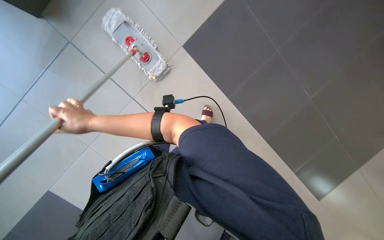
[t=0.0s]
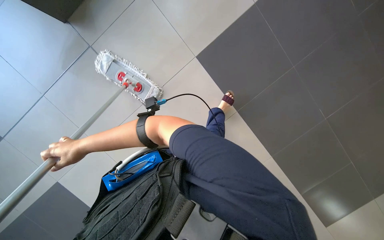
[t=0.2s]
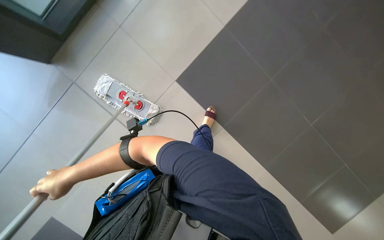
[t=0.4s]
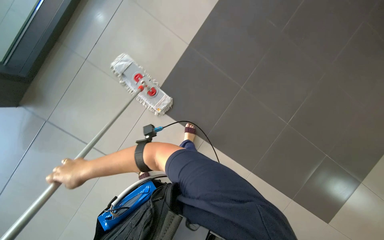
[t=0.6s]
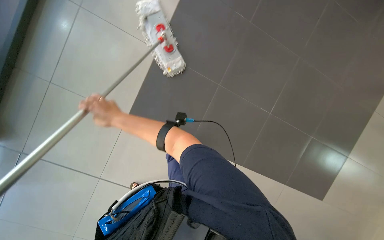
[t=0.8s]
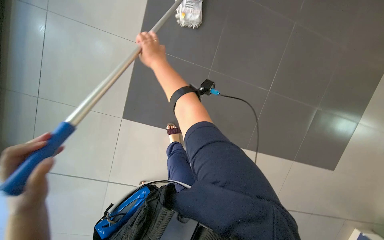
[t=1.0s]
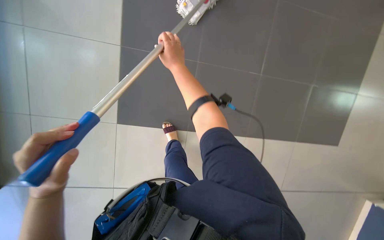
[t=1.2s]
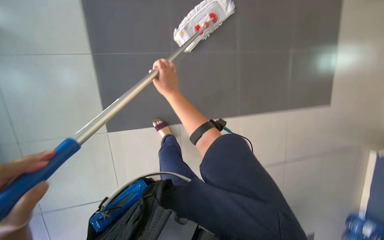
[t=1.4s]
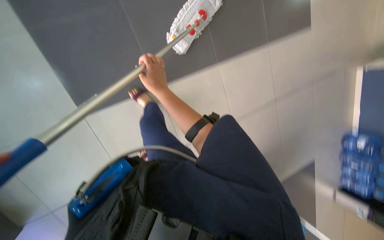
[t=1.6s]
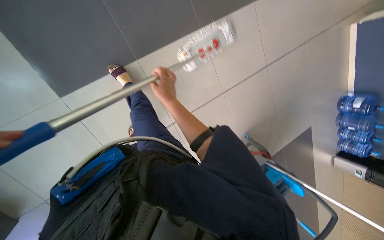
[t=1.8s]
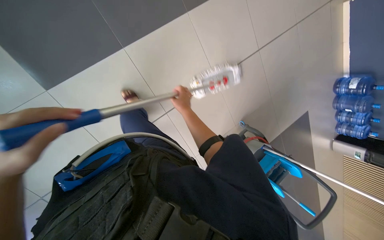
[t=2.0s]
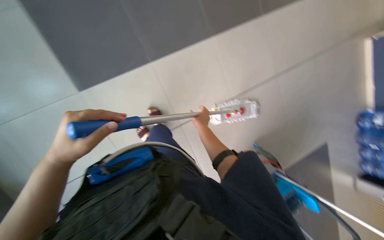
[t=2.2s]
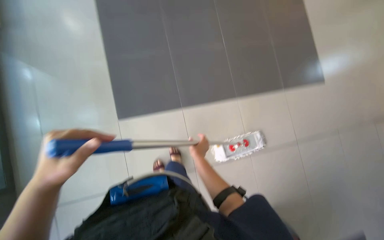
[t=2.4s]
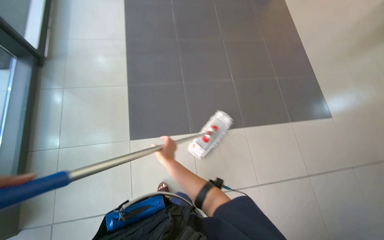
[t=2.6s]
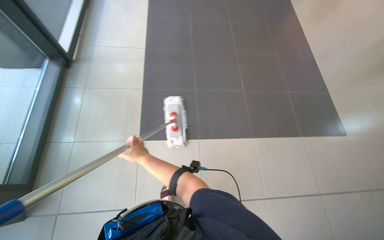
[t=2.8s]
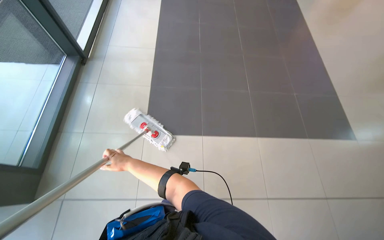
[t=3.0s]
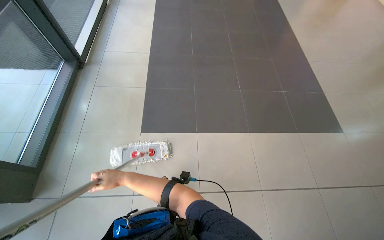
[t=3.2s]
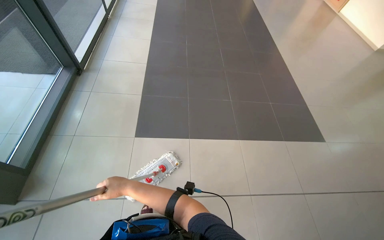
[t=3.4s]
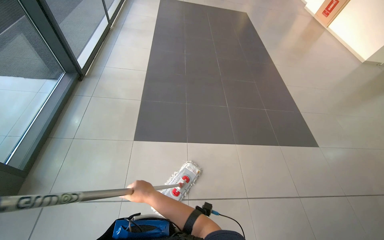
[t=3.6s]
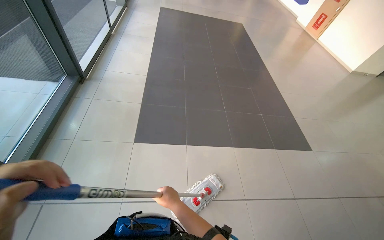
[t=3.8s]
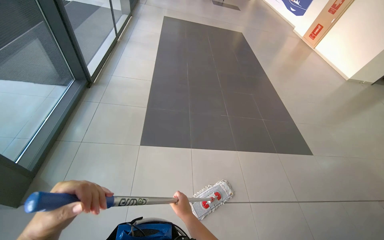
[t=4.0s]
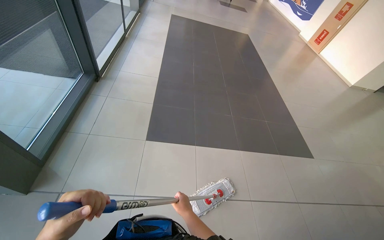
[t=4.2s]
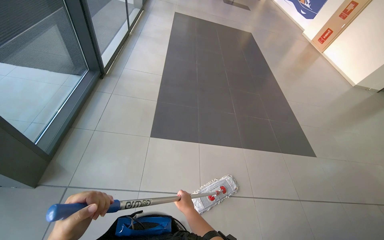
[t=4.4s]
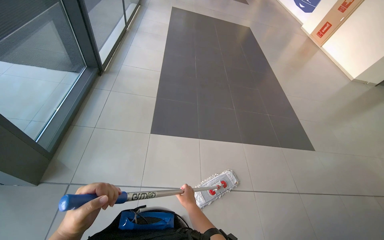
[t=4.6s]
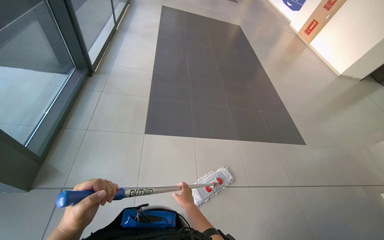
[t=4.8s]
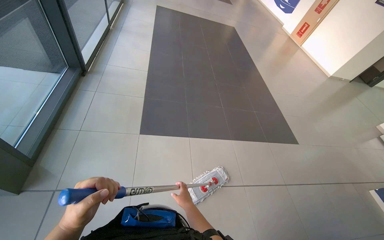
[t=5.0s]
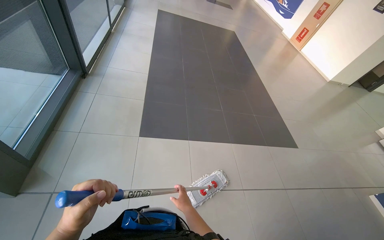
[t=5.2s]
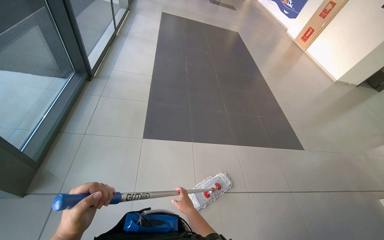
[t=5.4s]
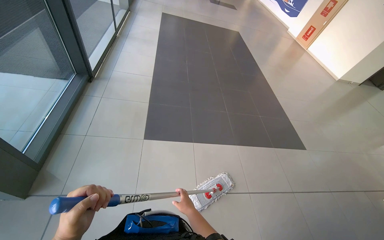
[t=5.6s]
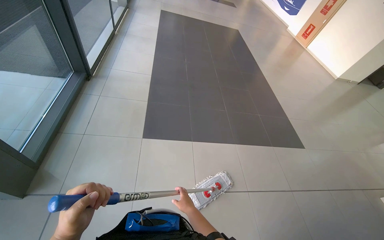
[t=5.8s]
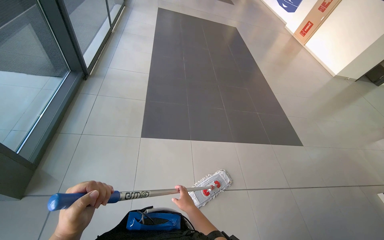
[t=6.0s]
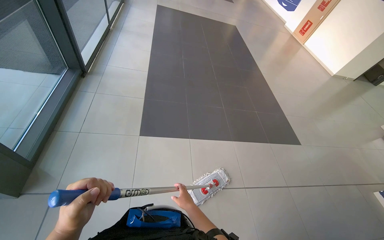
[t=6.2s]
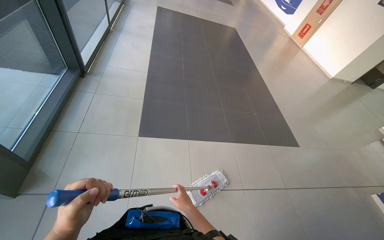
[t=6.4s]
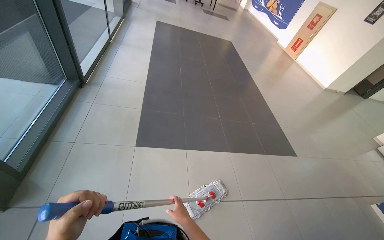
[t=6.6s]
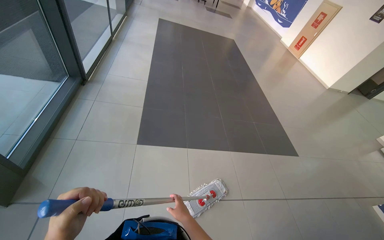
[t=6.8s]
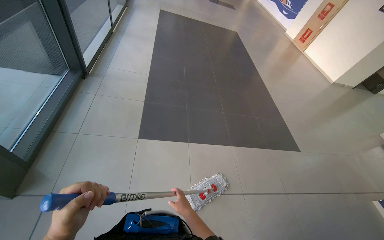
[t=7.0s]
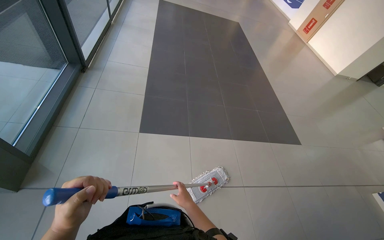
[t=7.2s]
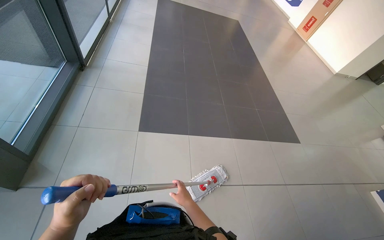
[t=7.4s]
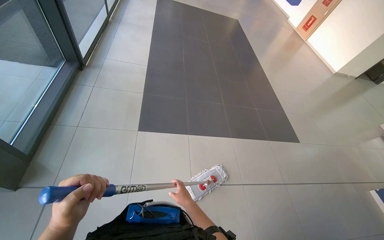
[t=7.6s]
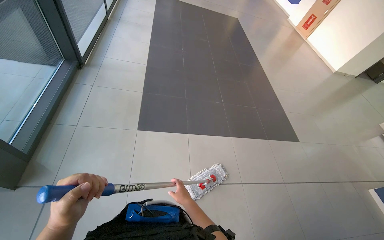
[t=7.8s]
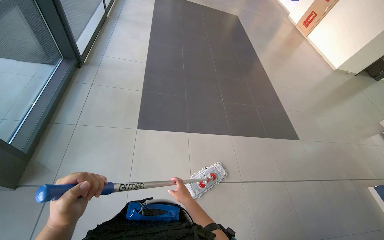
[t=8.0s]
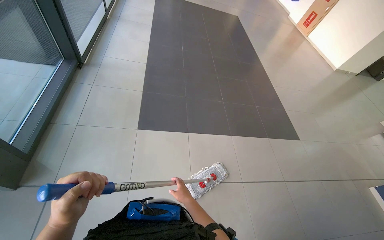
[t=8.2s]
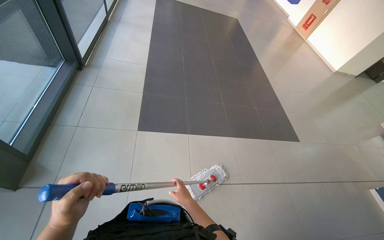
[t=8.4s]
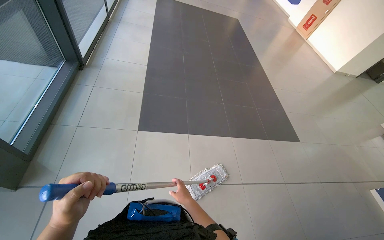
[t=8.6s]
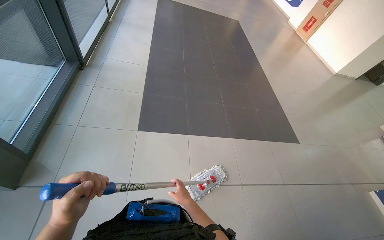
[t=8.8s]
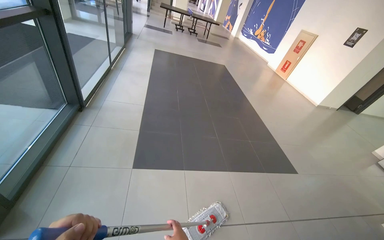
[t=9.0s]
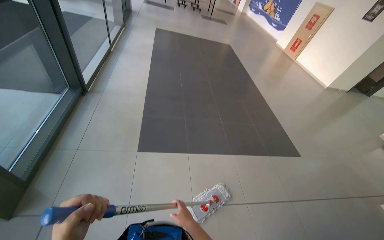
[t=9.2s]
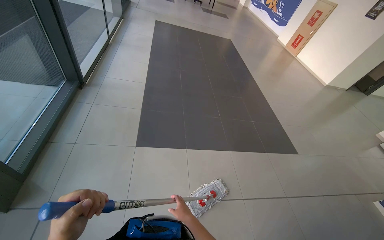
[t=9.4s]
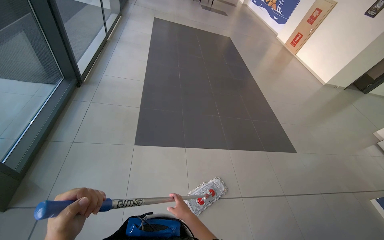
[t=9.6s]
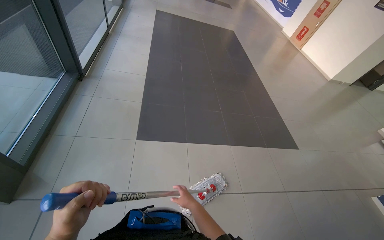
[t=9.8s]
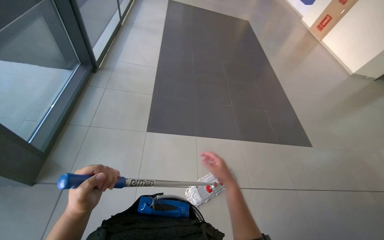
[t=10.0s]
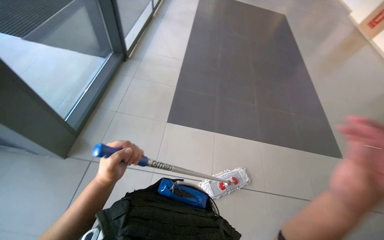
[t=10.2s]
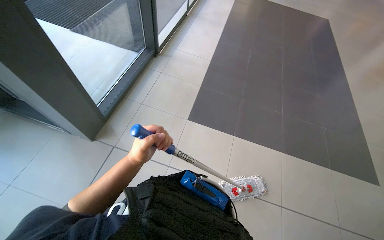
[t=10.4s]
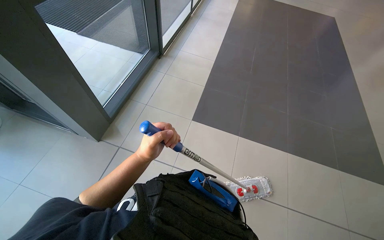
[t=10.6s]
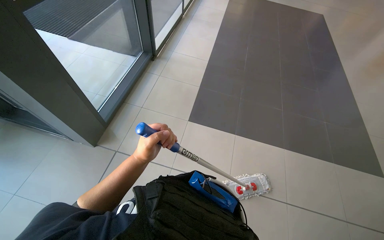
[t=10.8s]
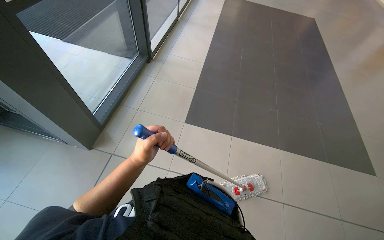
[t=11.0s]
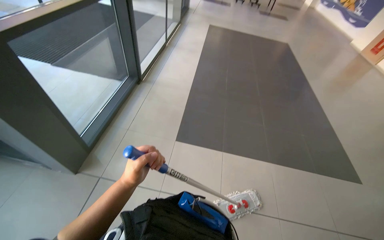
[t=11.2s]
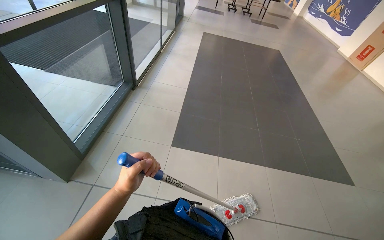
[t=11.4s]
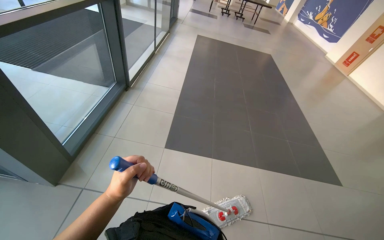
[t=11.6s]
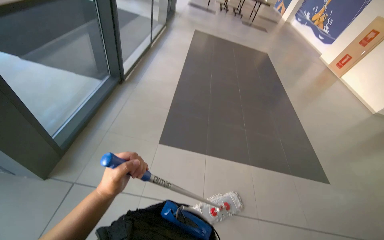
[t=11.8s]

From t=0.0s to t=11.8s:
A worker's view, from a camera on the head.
Job: mopping floor.
The whole recording: Mopping the floor. The worker mops the floor with a mop, wrings it in the bucket, and changes the mop head.
From t=0.0s to t=1.4s: The right hand moves up and down the picture over some 40 cm, changing direction 2 times.
From t=1.4s to t=3.0s: The right hand goes roughly 35 cm down the picture.
From t=3.0s to t=4.4s: The right hand moves to the right and down the picture, roughly 20 cm.
From t=7.4s to t=8.8s: The hands stay in one place.
From t=8.8s to t=10.4s: The wearer looks about 20 degrees further to the left.

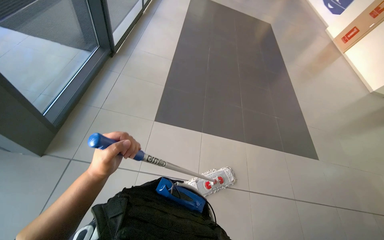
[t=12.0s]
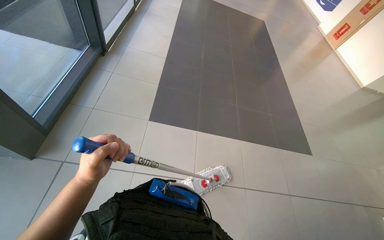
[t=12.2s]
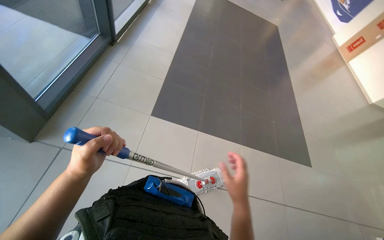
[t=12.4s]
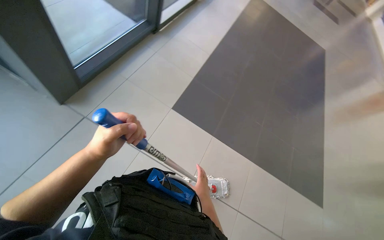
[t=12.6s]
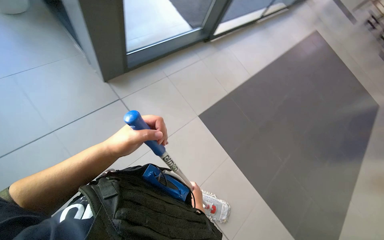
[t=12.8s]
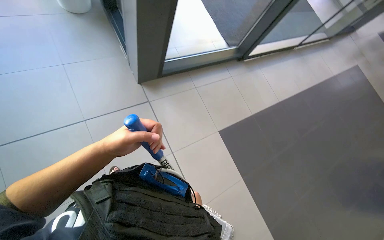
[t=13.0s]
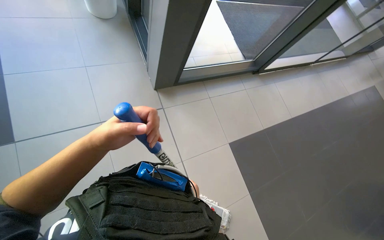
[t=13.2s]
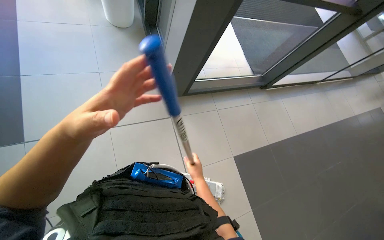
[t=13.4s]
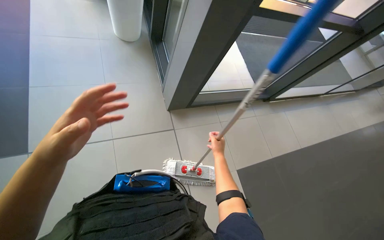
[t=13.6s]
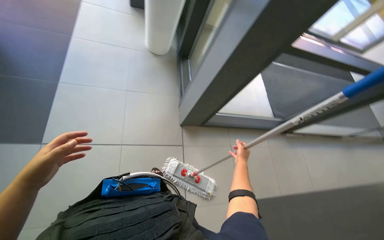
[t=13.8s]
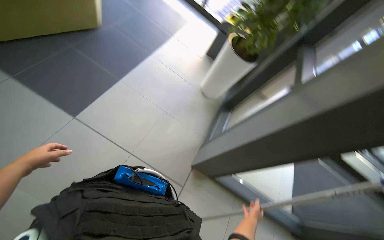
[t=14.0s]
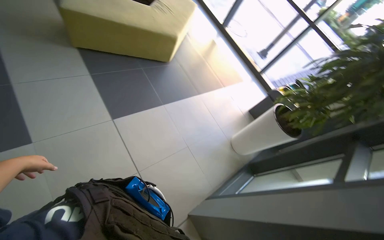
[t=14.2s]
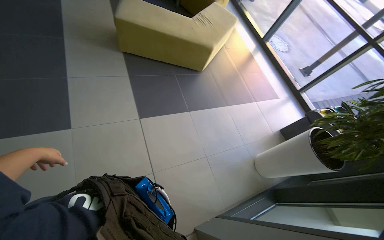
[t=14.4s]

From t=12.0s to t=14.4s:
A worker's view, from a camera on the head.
Job: mopping floor.
The whole recording: Mopping the floor. The worker mops the floor with a mop, wrings it in the bucket, and changes the mop head.
From t=12.0s to t=13.2s: The head turns to the left by roughly 60 degrees.
From t=13.2s to t=14.4s: The head rotates approximately 85 degrees to the left. The view tilts about 45 degrees upward.

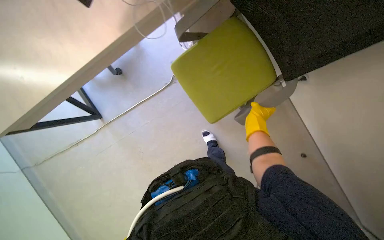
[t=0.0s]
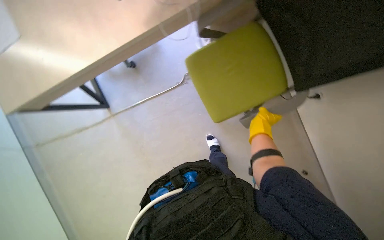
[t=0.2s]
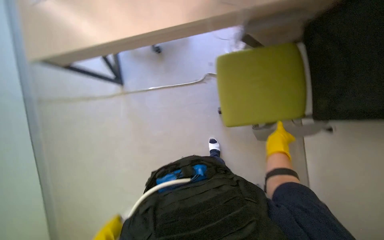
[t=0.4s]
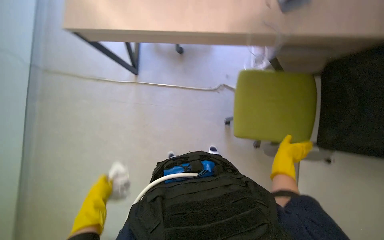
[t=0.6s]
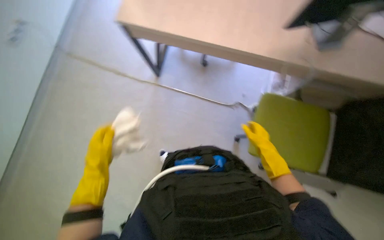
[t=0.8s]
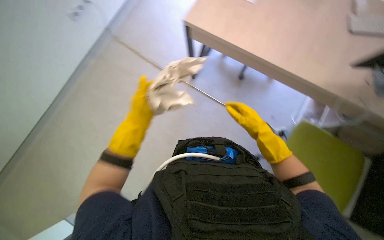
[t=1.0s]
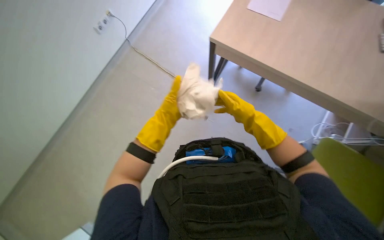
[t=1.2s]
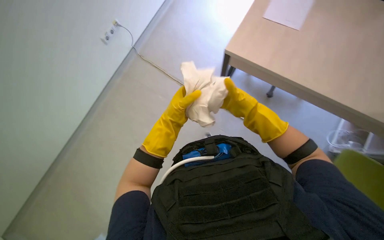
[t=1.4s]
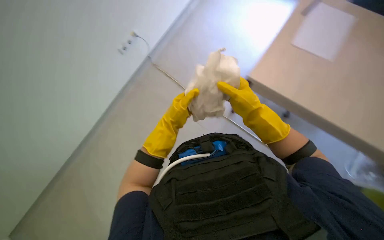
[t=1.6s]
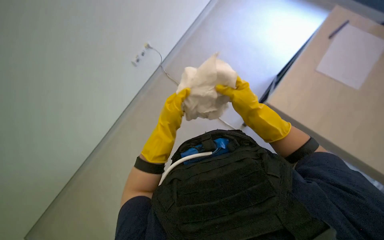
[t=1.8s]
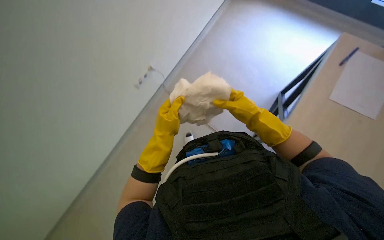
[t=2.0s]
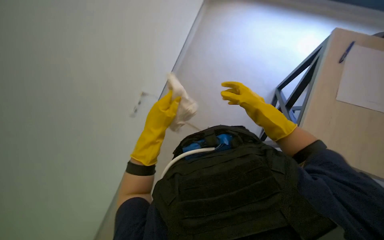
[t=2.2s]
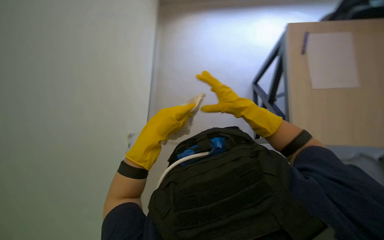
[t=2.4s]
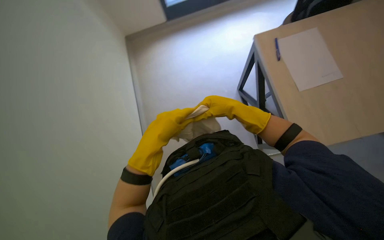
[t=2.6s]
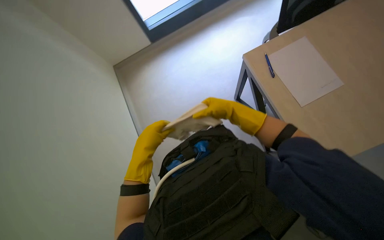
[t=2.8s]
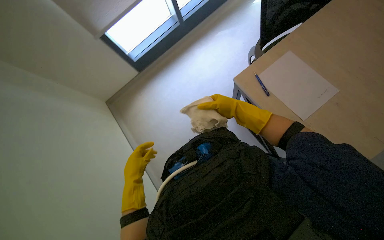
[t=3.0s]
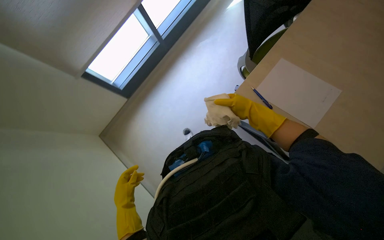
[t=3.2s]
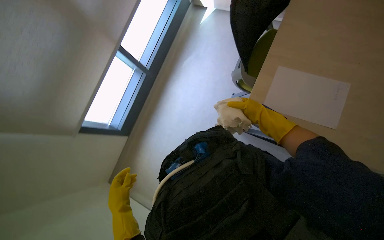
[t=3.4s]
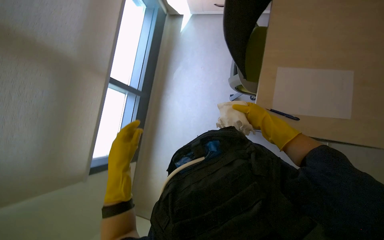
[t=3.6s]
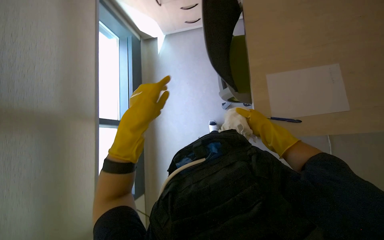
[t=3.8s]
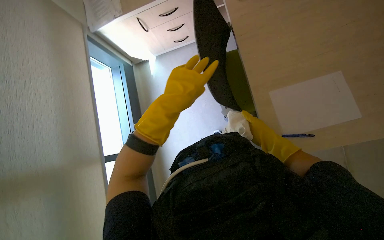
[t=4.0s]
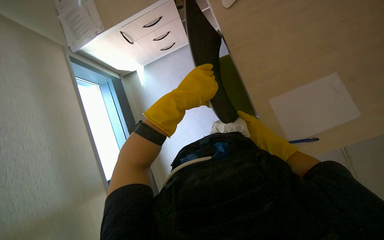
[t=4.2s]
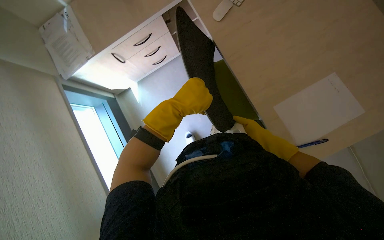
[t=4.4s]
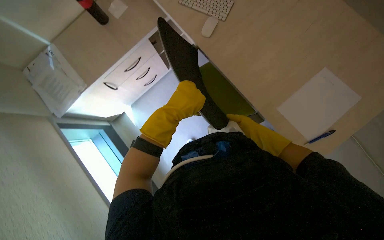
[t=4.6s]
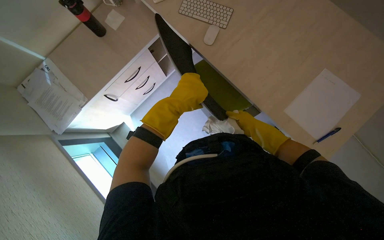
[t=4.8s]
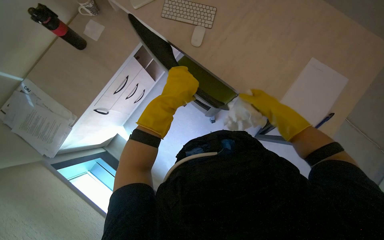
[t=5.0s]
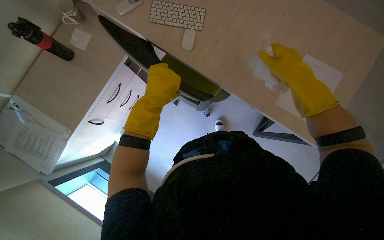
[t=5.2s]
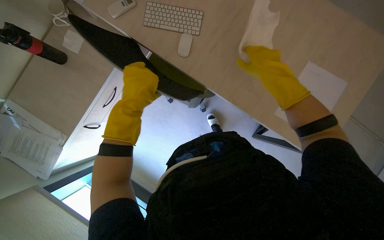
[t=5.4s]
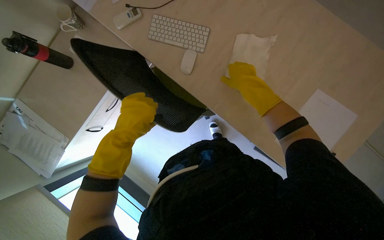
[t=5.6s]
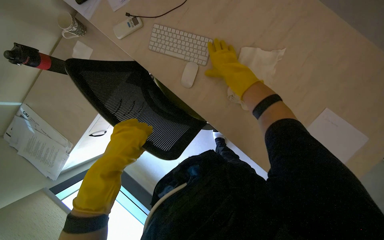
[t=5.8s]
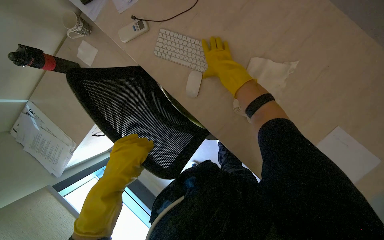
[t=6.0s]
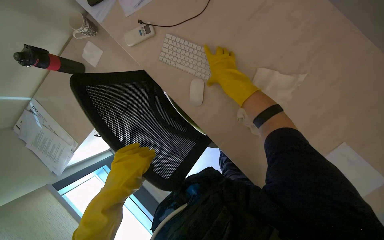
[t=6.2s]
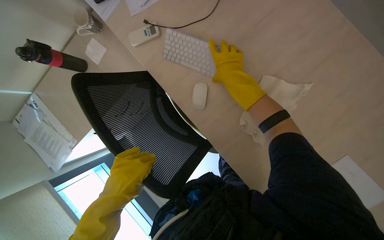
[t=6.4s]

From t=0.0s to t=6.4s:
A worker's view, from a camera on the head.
Job: wiping surfaces.
The whole recording: Wiping office desk surface. The worker wipes the office desk surface, moving a keyboard, mouse, and bottle.
From t=0.0s to t=1.6s: The camera travels some 40 cm. The wearer looks about 15 degrees further upward. The scene rotates clockwise by about 50 degrees.
From t=1.6s to t=3.2s: The left hand goes approximately 25 cm down the picture and to the left.
From t=3.2s to t=4.8s: The view tips upward by about 15 degrees. Everything in view rotates some 25 degrees counterclockwise.
From t=4.8s to t=6.4s: The head travels some 50 cm.
